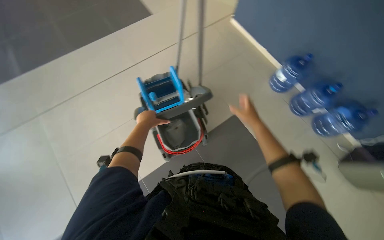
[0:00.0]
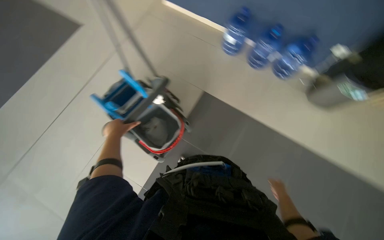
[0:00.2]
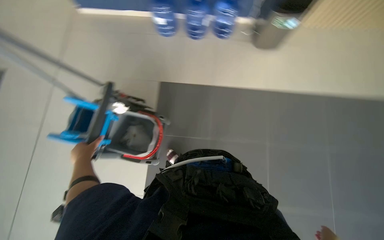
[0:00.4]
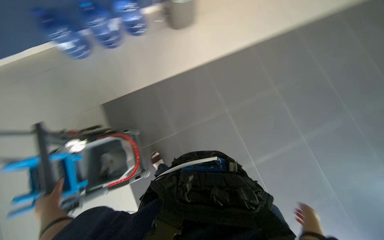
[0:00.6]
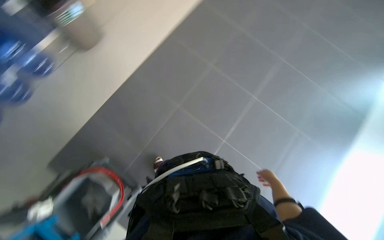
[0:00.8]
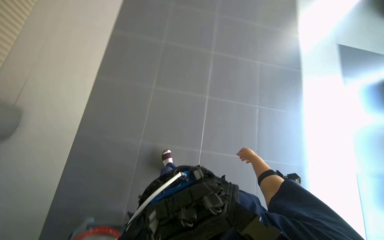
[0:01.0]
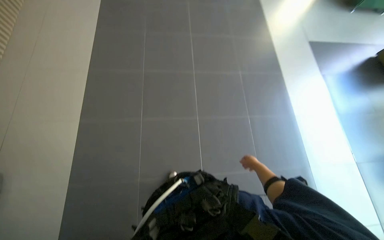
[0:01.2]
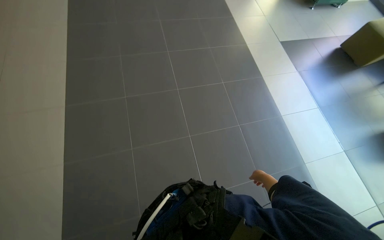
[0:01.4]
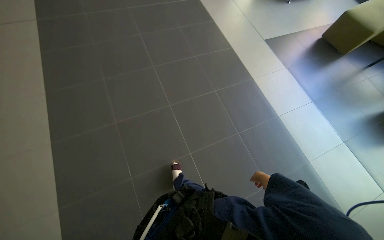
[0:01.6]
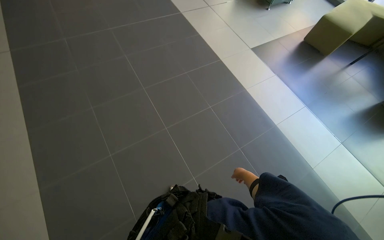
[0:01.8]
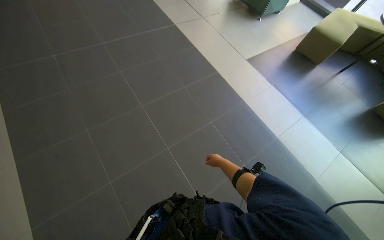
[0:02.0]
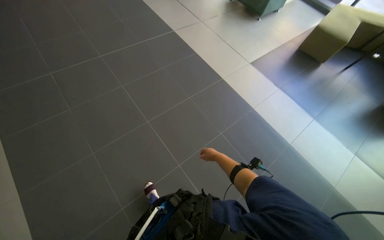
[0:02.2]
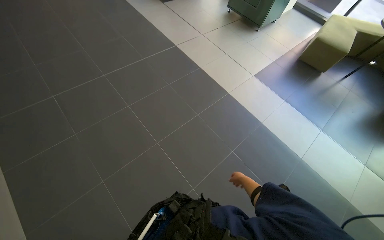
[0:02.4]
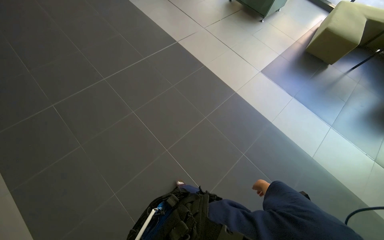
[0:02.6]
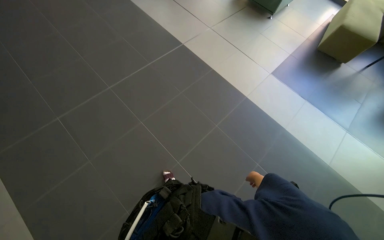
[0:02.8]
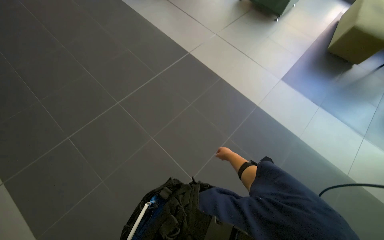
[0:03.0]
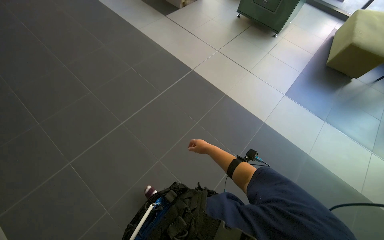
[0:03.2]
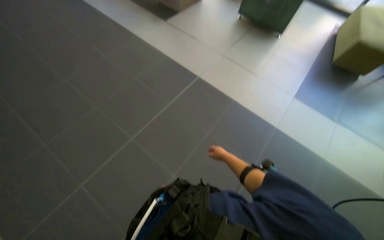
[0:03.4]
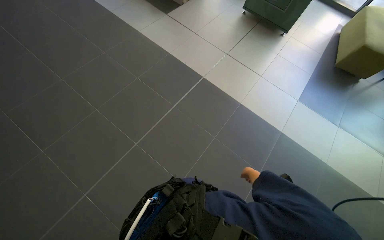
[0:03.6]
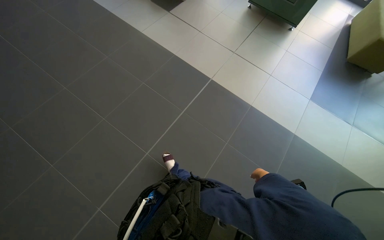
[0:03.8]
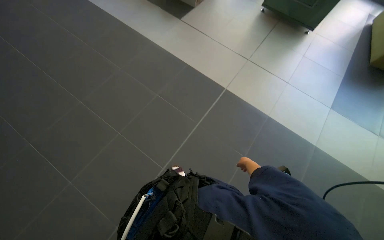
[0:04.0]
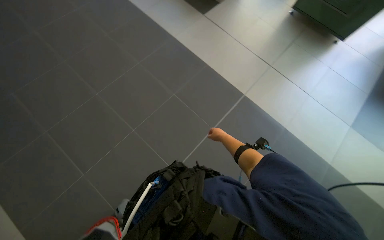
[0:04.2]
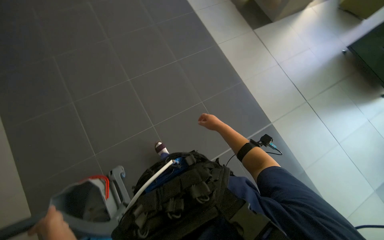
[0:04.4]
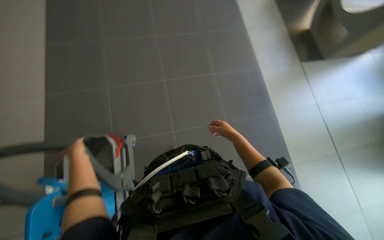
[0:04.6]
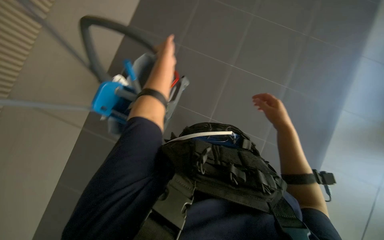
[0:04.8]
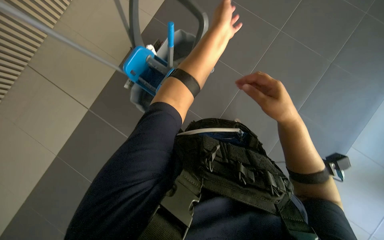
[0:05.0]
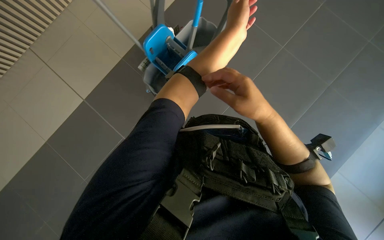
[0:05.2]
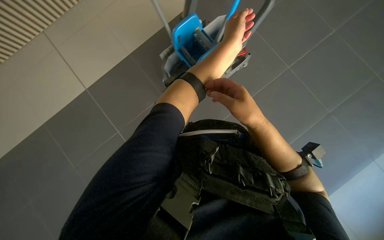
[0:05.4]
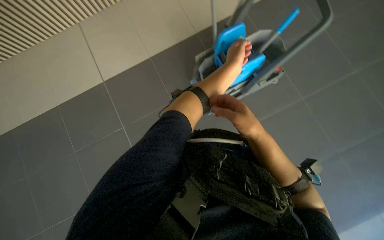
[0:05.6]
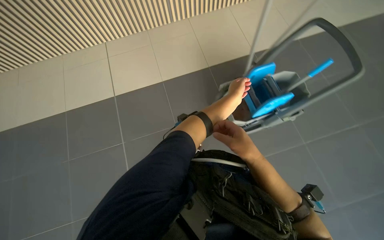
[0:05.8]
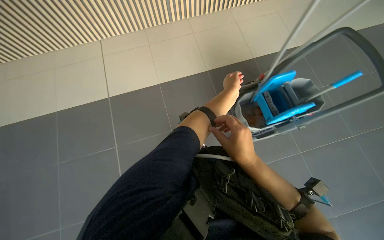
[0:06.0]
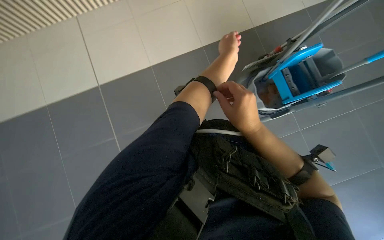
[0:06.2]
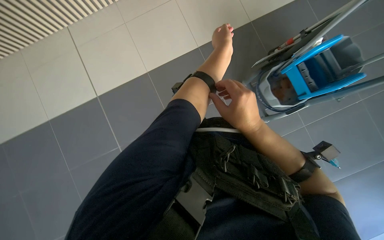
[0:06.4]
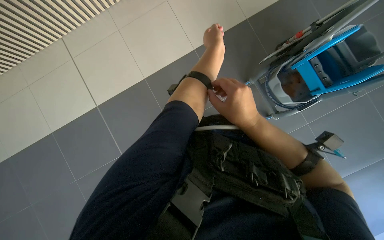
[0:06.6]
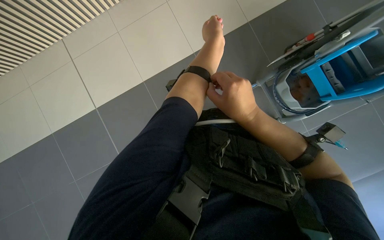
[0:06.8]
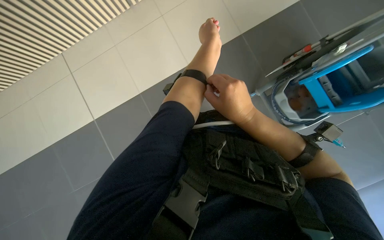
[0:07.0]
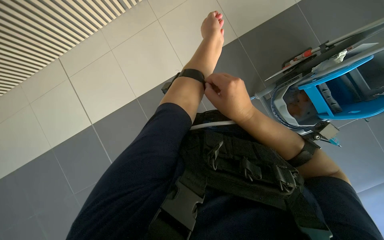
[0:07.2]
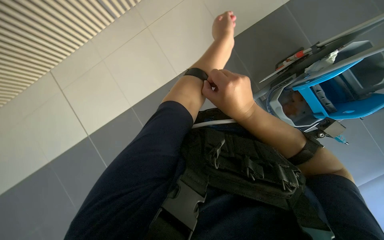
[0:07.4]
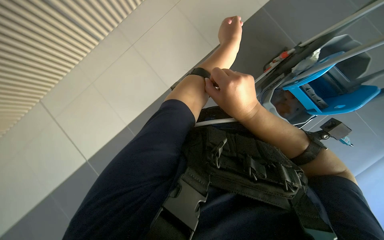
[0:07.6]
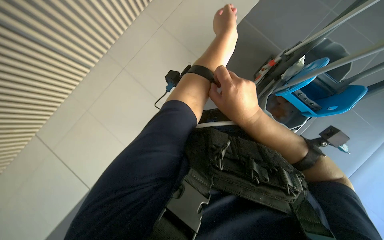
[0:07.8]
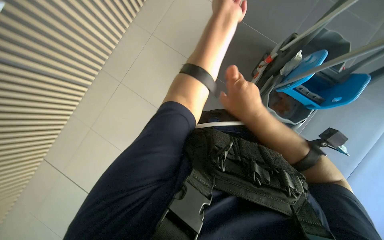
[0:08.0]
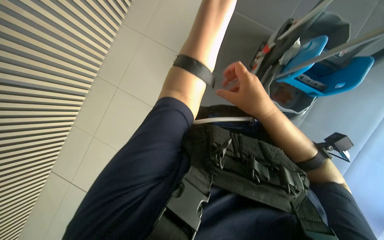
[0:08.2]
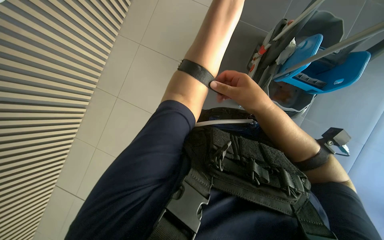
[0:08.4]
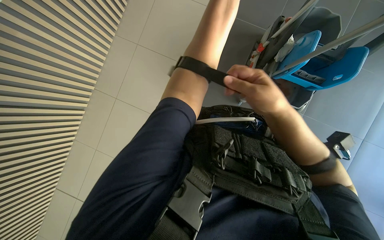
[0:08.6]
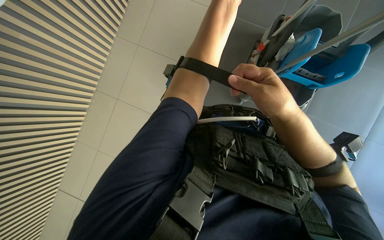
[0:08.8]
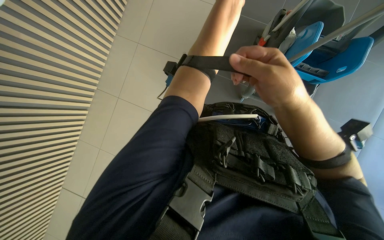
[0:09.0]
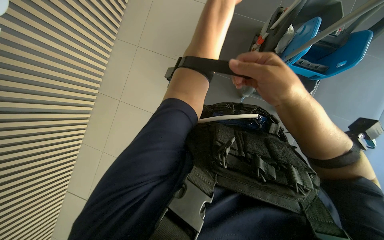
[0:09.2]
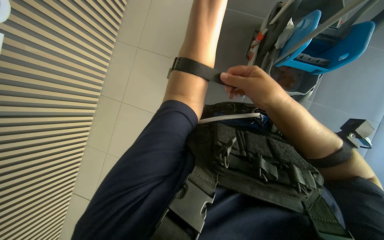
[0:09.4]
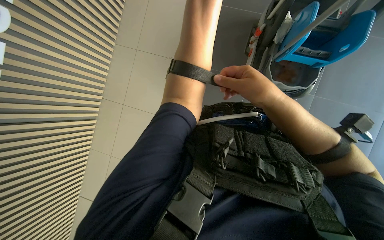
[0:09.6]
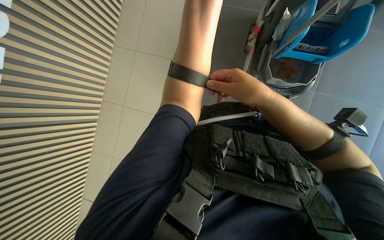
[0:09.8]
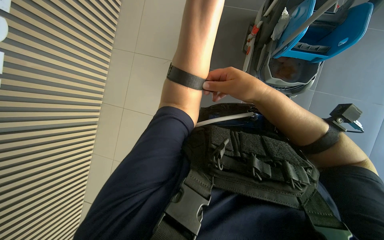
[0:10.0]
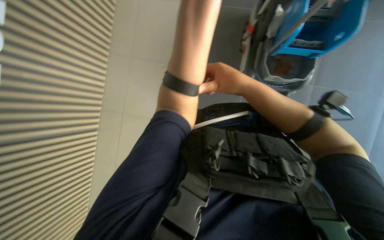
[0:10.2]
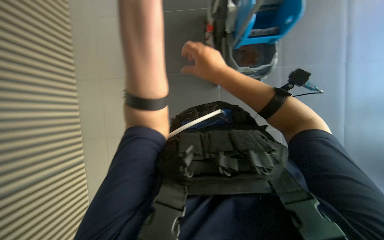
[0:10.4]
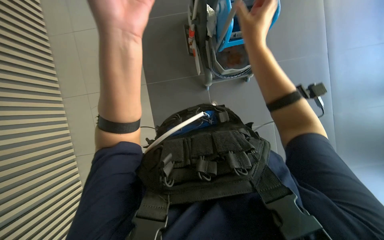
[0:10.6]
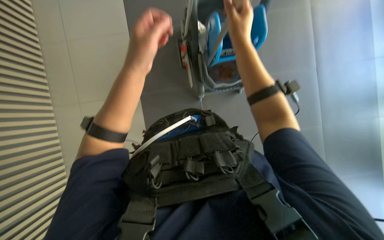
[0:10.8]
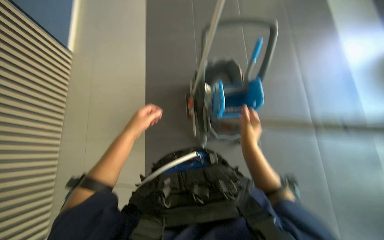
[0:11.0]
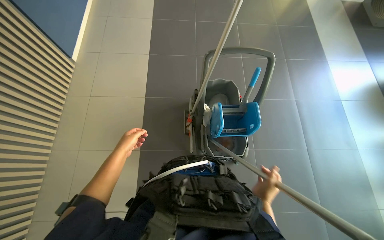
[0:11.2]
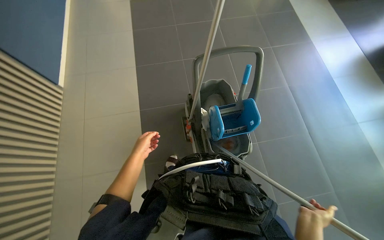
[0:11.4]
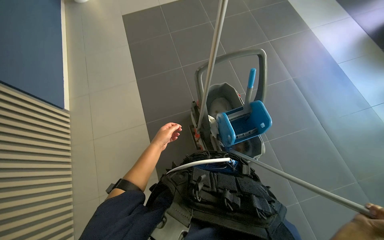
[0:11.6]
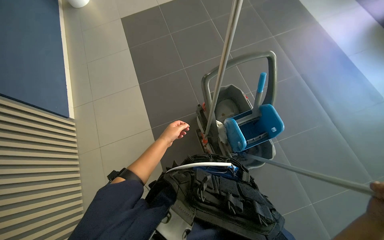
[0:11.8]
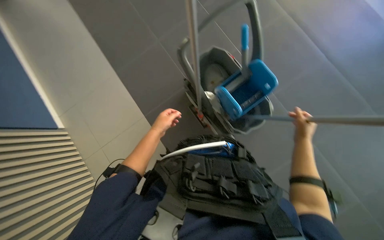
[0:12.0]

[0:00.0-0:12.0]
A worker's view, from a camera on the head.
Job: mopping floor.
The whole recording: Mopping floor. The worker continues mopping the tiled floor with a white mop head.
0:00.0 to 0:01.6: The wearer moves about 50 cm. The head rotates roughly 155 degrees to the right.
0:01.6 to 0:03.0: The camera travels some 1 m.
0:03.0 to 0:04.4: The wearer moves roughly 80 cm.
0:04.4 to 0:06.0: The scene turns approximately 45 degrees clockwise in the picture.
0:09.0 to 0:10.4: The right hand is displaced farther from the camera by about 10 cm.
0:10.4 to 0:12.0: The view tilts roughly 25 degrees upward.

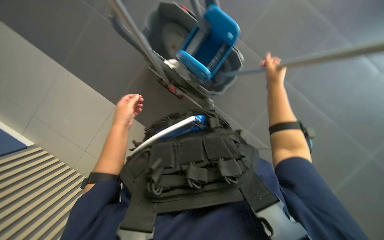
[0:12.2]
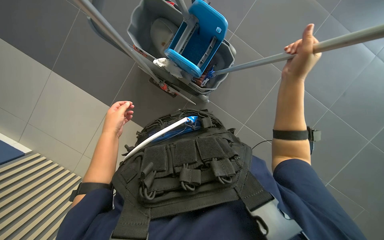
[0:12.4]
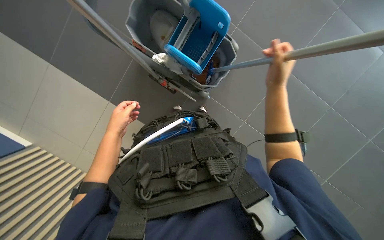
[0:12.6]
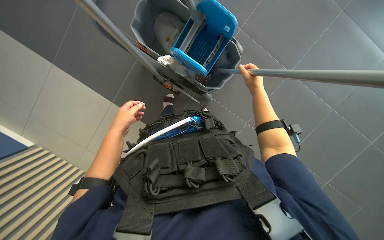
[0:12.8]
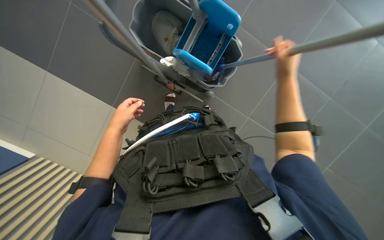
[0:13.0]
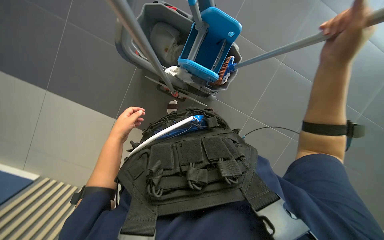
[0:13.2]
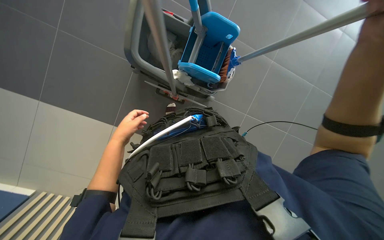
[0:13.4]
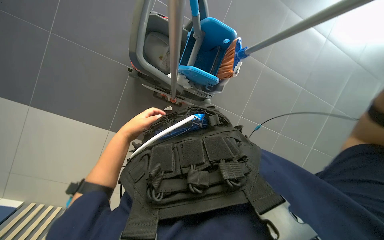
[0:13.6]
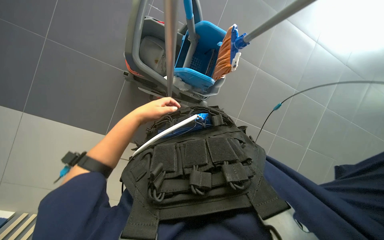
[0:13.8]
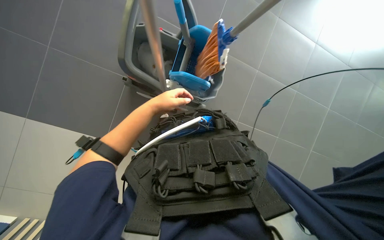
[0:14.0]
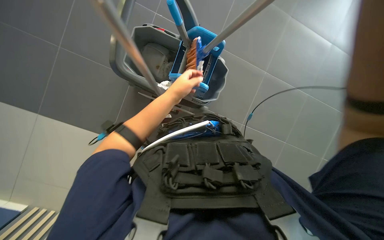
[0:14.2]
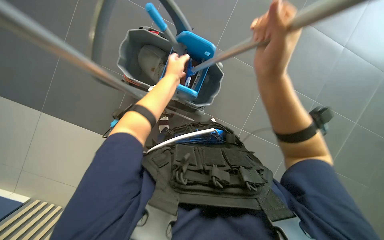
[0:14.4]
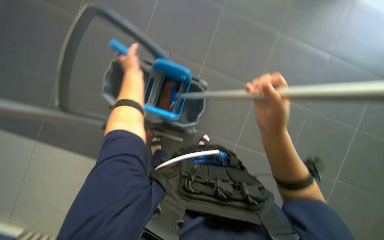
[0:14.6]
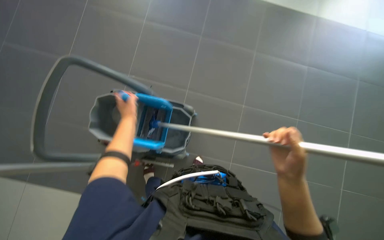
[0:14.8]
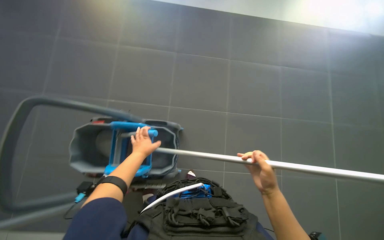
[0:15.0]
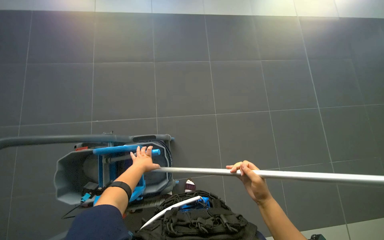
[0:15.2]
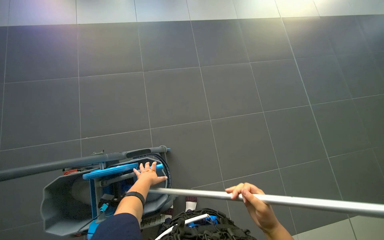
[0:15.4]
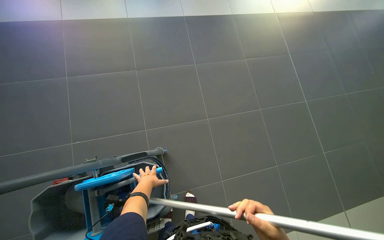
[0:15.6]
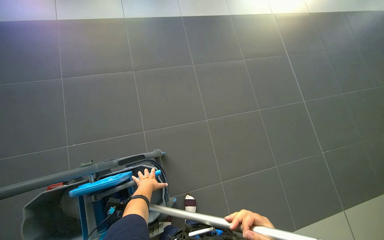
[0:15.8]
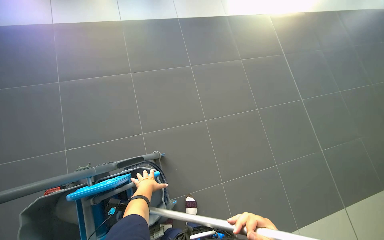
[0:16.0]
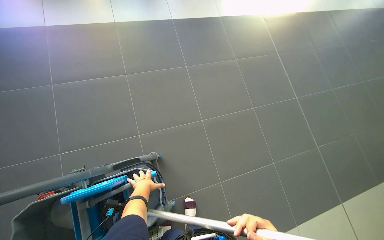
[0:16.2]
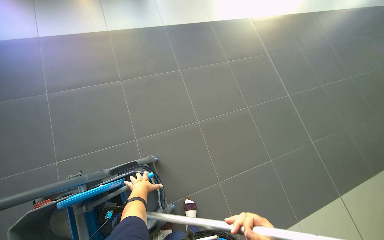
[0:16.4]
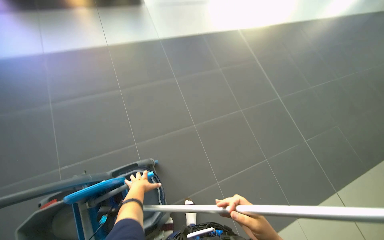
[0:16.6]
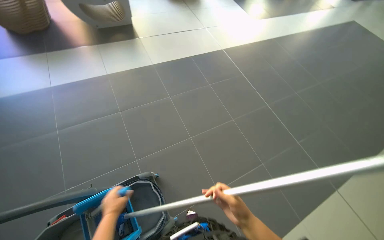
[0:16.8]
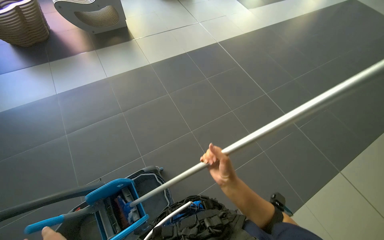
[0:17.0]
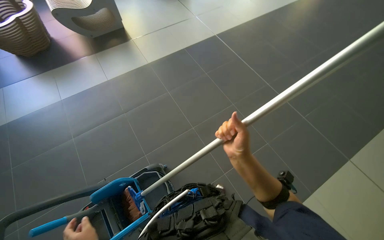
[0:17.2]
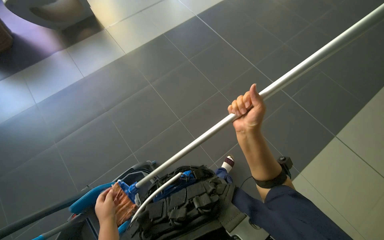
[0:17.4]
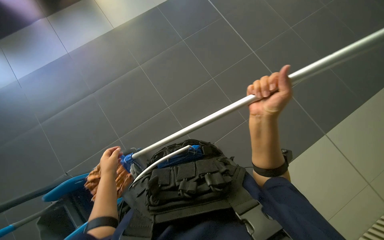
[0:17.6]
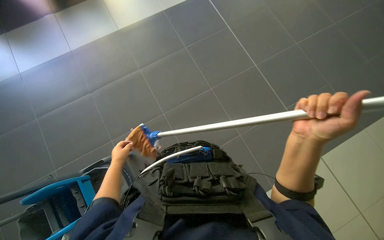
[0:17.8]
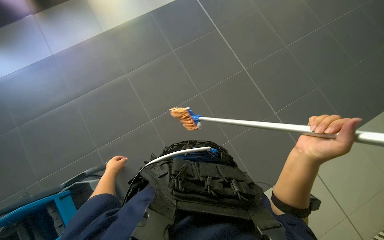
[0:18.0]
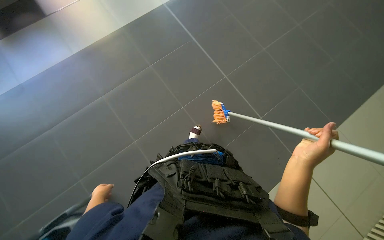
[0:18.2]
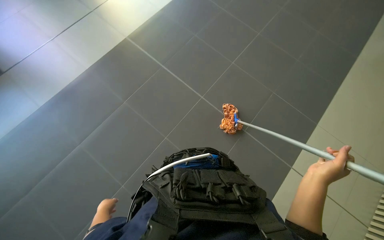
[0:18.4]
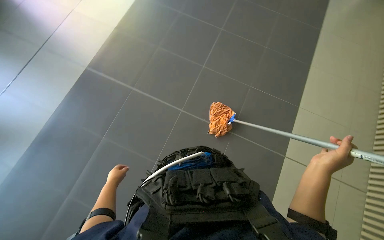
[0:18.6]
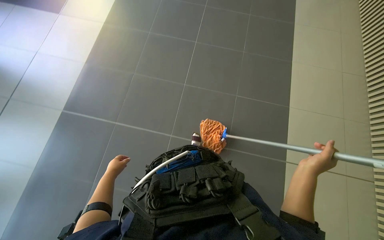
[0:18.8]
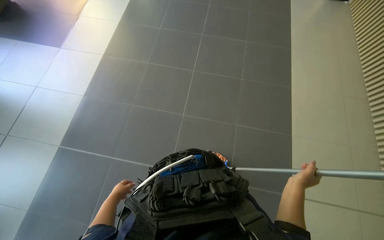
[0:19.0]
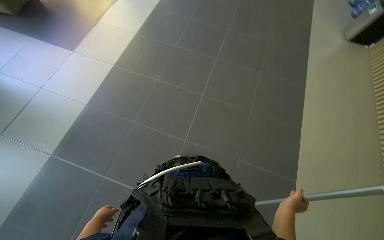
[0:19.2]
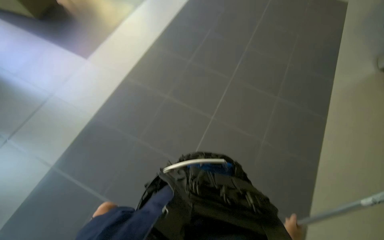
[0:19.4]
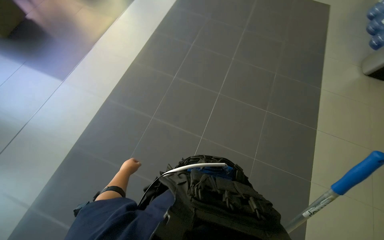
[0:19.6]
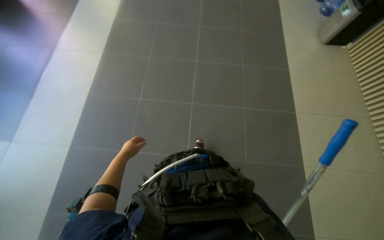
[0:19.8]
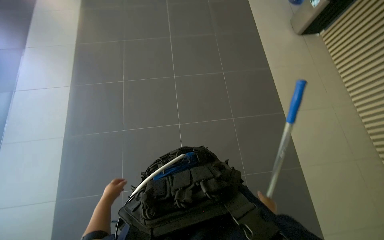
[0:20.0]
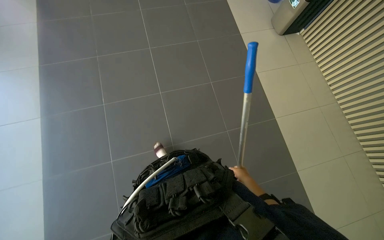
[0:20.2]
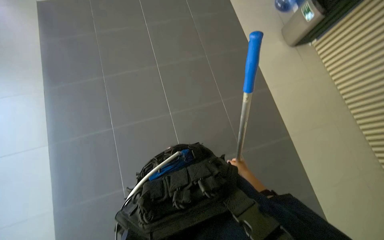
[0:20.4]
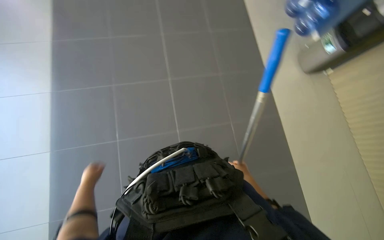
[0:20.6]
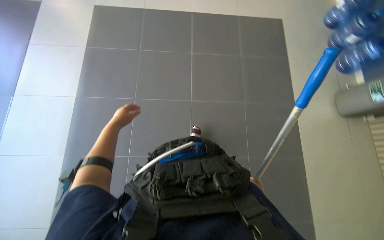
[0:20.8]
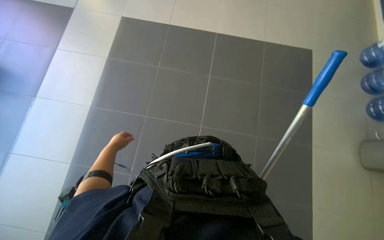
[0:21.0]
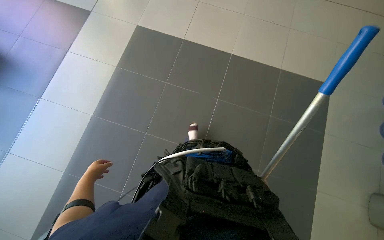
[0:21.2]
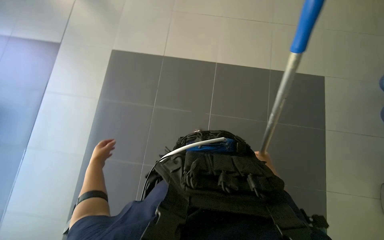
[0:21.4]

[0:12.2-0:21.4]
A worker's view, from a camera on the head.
Job: mopping floor.
The whole recording: Mopping floor. The worker continues mopping the tiled floor with a white mop head.
0:13.8 to 0:15.2: The view swings some 20 degrees to the right. The view tilts roughly 35 degrees upward.
0:15.2 to 0:16.8: The view tips upward by approximately 10 degrees.
0:16.8 to 0:18.4: The view tips downward by about 15 degrees. The right hand moves to the right, some 40 cm.
0:19.8 to 0:21.4: The view tilts approximately 20 degrees upward.
